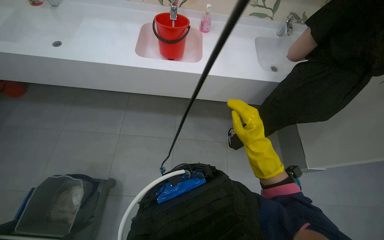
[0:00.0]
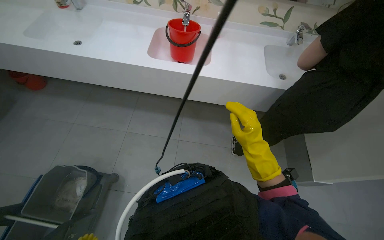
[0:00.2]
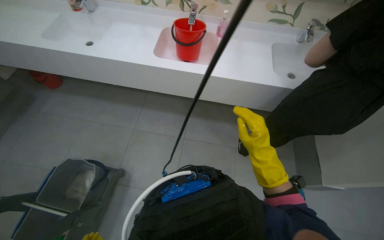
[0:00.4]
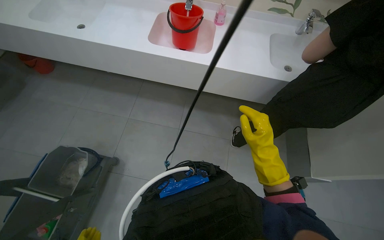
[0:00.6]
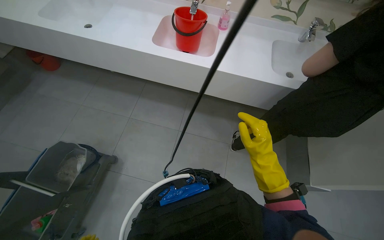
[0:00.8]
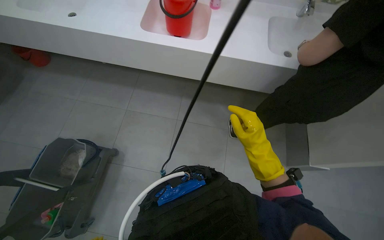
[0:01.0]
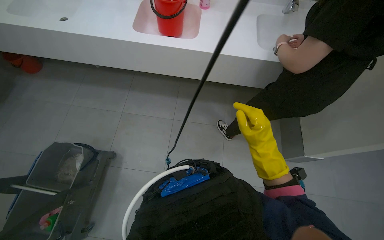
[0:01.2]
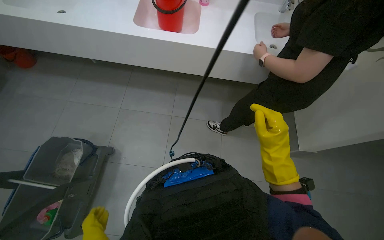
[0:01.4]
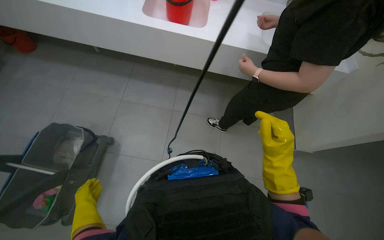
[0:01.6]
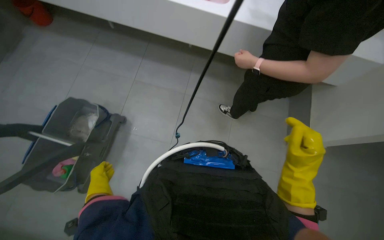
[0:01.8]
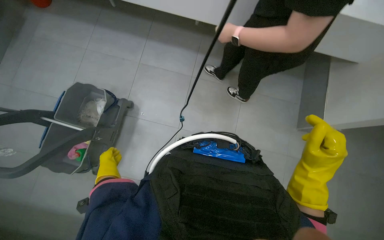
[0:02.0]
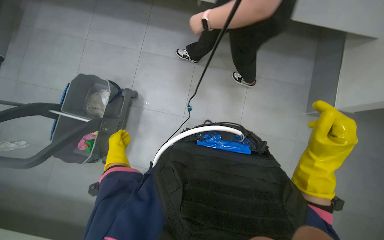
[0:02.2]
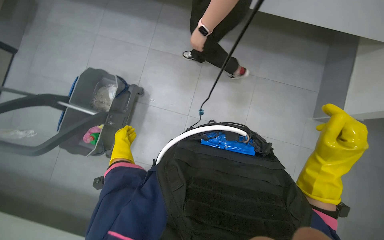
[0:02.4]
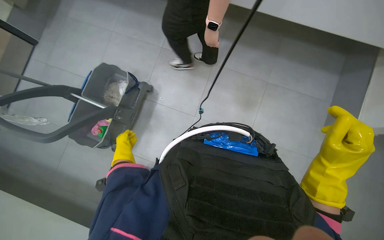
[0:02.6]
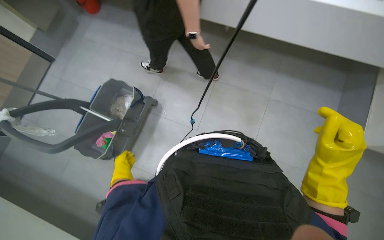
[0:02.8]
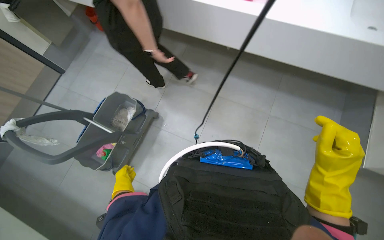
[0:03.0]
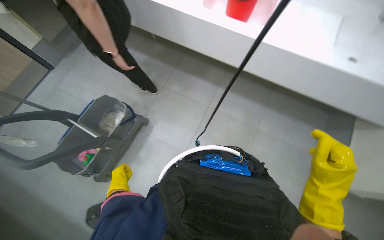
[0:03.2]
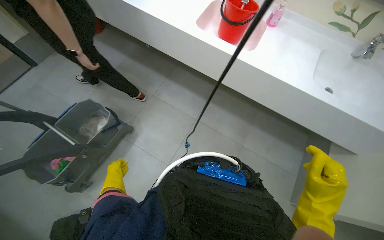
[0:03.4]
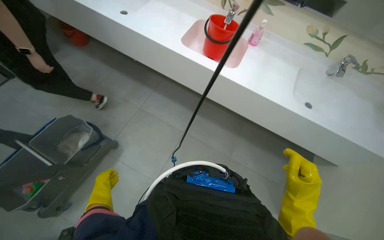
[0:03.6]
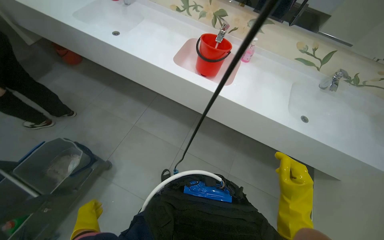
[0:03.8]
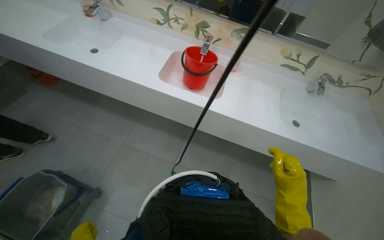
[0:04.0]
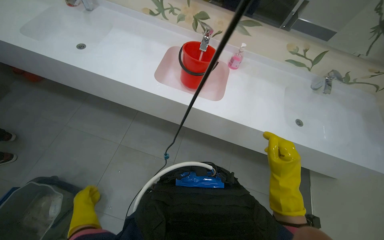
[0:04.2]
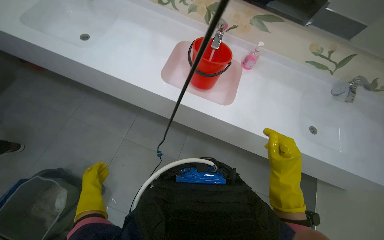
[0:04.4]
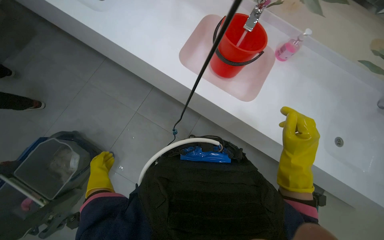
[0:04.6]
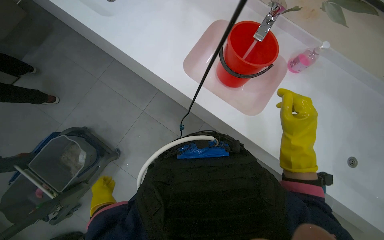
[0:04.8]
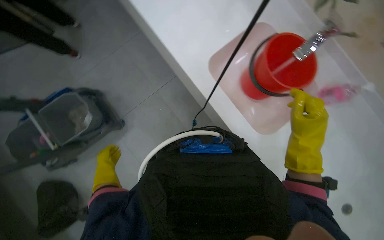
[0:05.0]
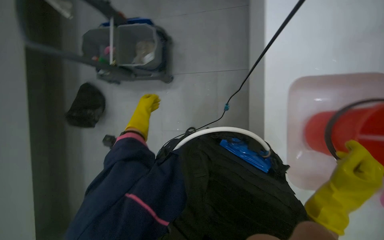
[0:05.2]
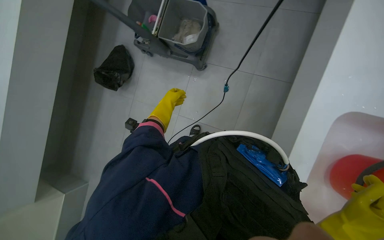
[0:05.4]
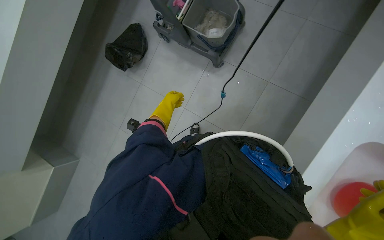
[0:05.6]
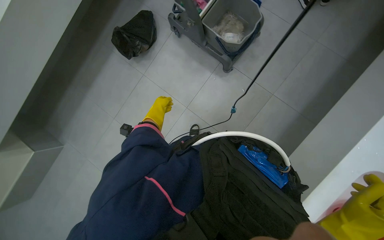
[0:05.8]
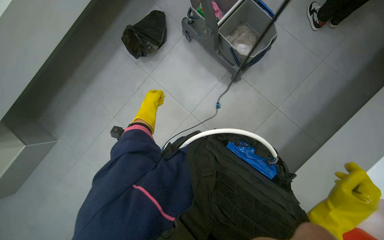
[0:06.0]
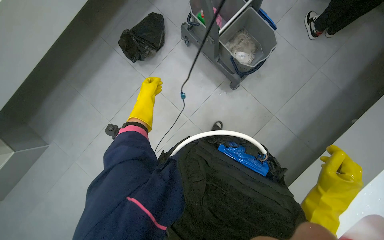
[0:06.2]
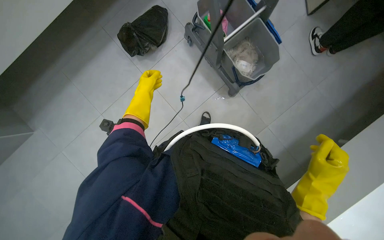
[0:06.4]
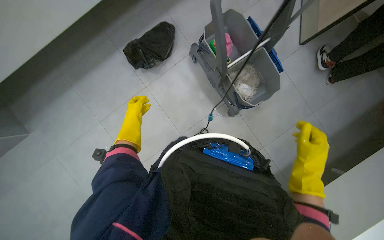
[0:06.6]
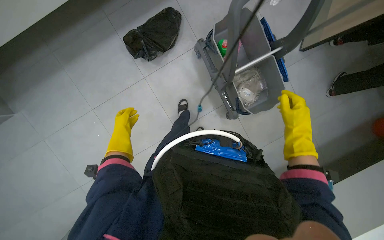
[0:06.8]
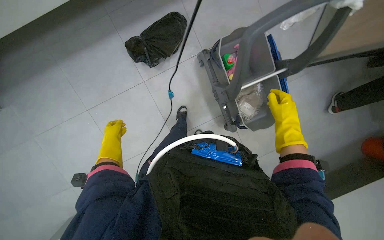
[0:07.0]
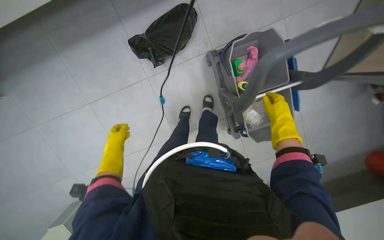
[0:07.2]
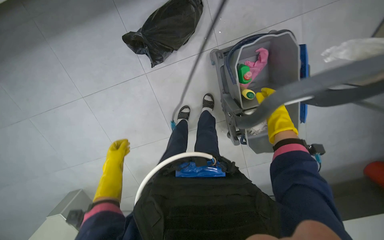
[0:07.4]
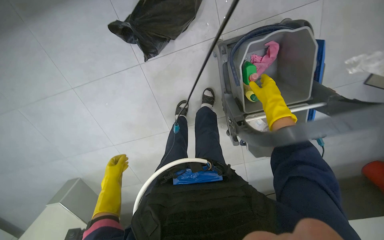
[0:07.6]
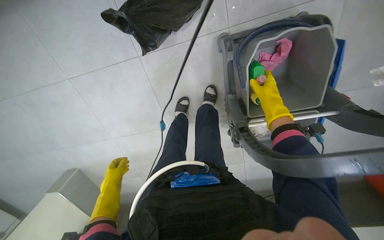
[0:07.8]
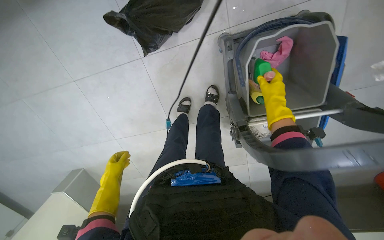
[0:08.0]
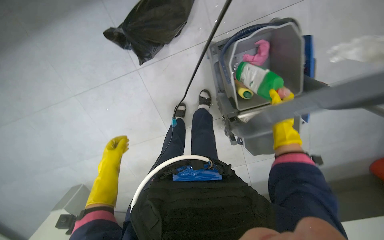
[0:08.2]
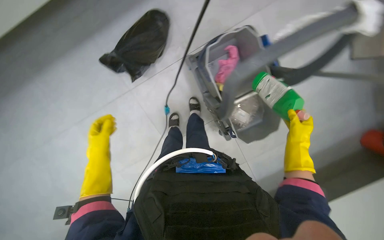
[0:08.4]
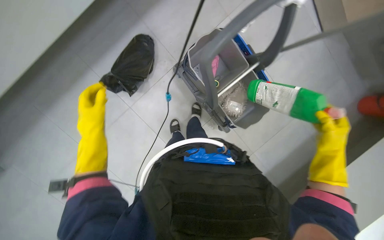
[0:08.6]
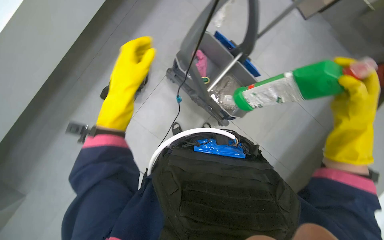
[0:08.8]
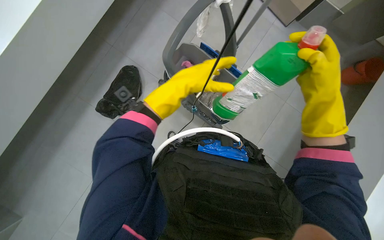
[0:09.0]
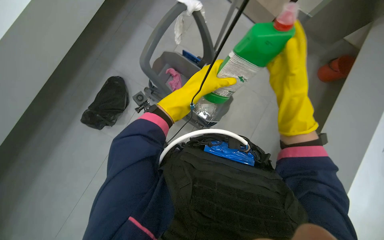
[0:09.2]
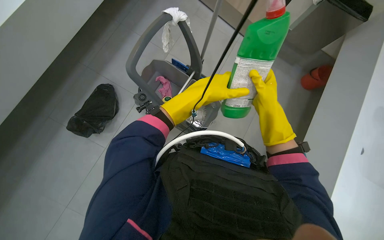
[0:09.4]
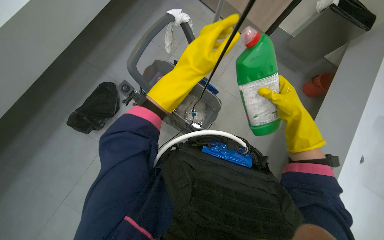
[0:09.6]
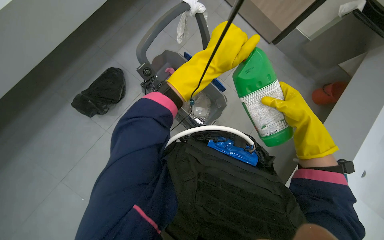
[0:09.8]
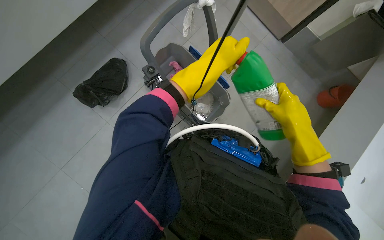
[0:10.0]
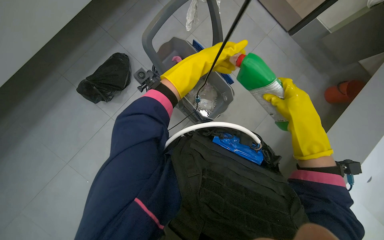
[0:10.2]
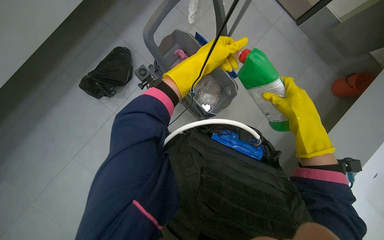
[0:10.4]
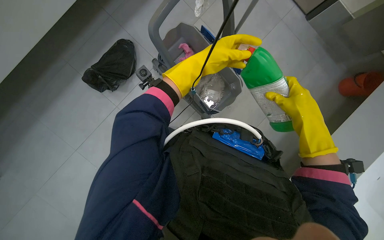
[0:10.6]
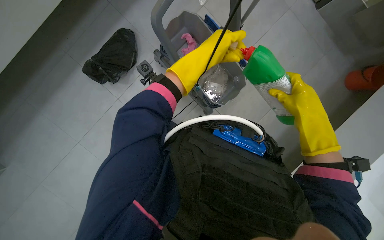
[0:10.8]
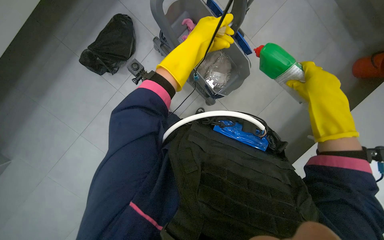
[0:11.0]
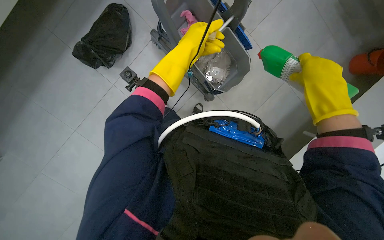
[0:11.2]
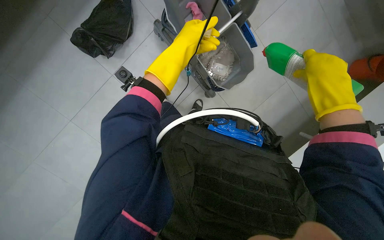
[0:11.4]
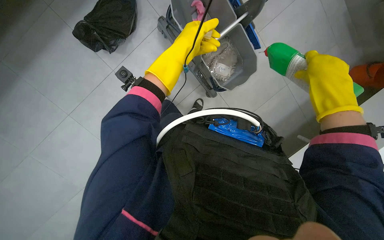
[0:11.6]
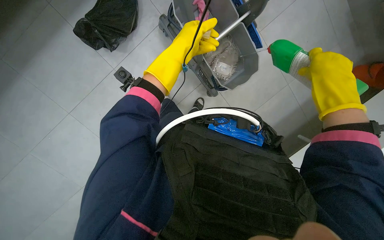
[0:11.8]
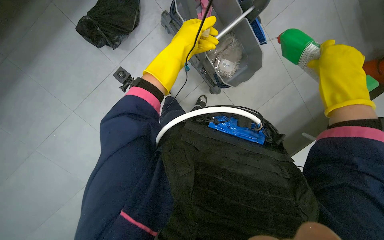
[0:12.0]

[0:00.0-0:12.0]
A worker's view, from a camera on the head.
Job: preparing cleaning supplies.
The whole recording: Preparing cleaning solution. The worker fills buckets with water and adds cleaning solutions to prepare for cleaning.
0:01.6 to 0:03.0: The wearer looks approximately 15 degrees further downward.
0:03.0 to 0:04.4: The camera is aimed about 20 degrees further to the right. The camera pitches upward, by about 15 degrees.
0:04.4 to 0:06.0: The head rotates about 110 degrees to the left. The camera pitches downward, by about 35 degrees.
0:09.0 to 0:10.4: The left hand heads farther from the camera, covering approximately 10 cm. The right hand goes farther from the camera and returns, about 10 cm each way.
0:10.4 to 0:12.0: The view tips downward by roughly 15 degrees. The left hand travels to the left by about 10 cm.

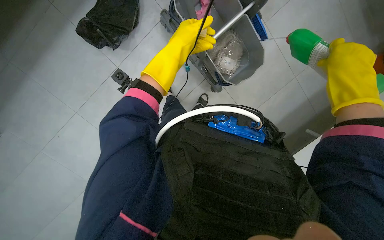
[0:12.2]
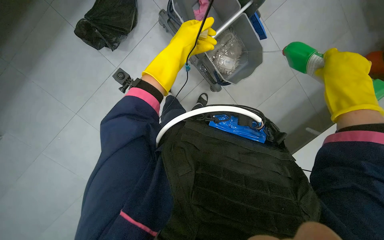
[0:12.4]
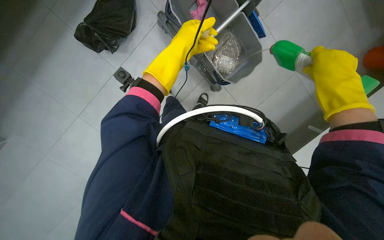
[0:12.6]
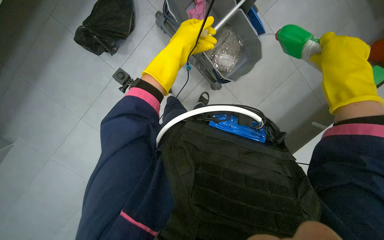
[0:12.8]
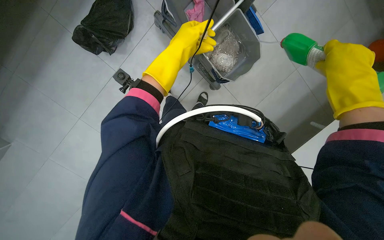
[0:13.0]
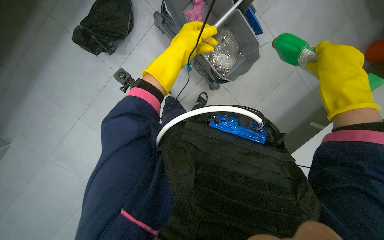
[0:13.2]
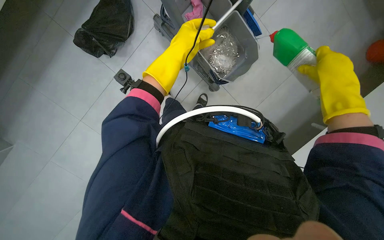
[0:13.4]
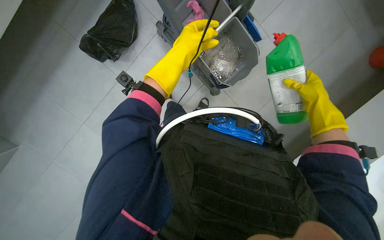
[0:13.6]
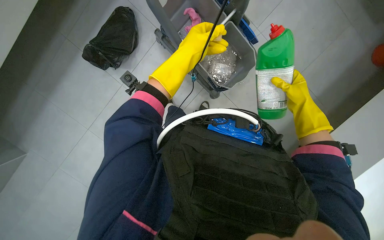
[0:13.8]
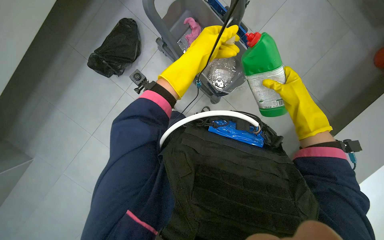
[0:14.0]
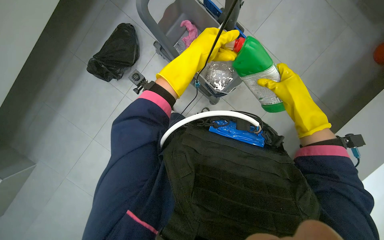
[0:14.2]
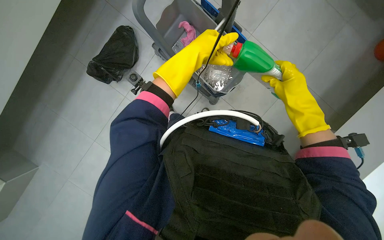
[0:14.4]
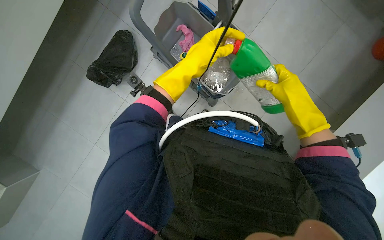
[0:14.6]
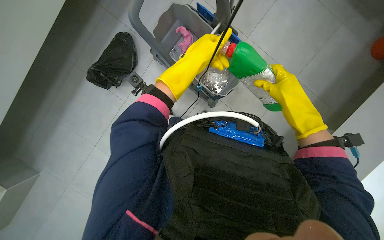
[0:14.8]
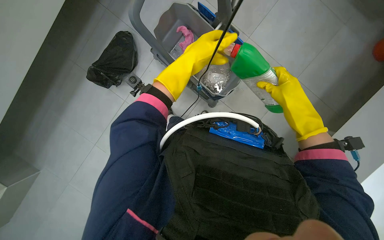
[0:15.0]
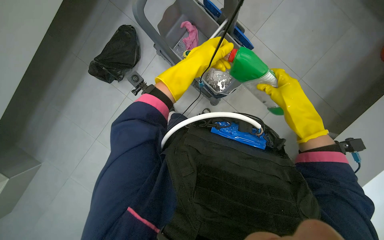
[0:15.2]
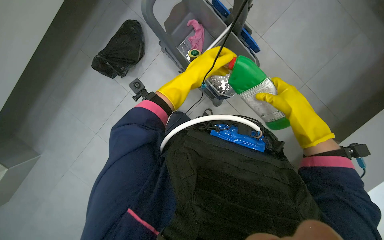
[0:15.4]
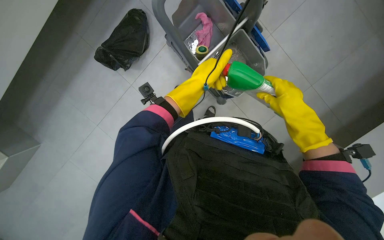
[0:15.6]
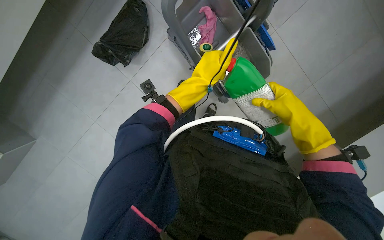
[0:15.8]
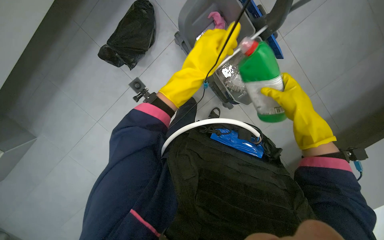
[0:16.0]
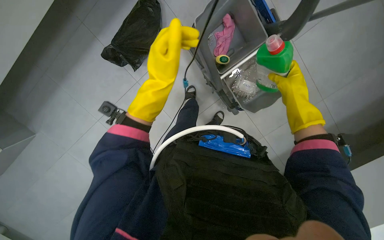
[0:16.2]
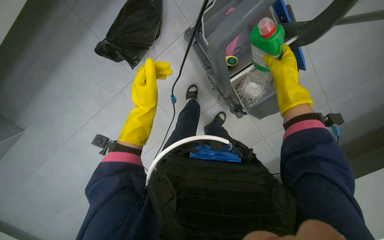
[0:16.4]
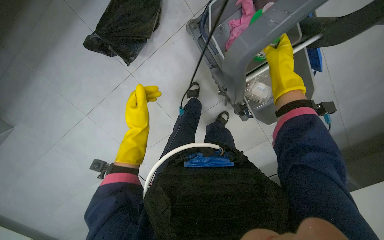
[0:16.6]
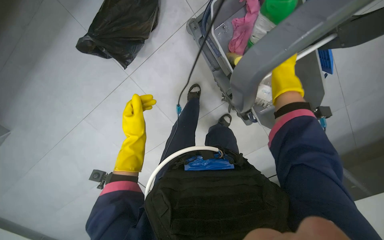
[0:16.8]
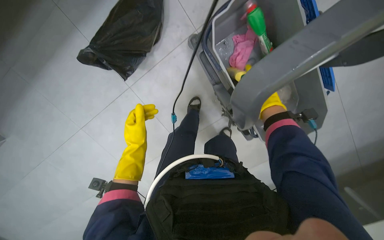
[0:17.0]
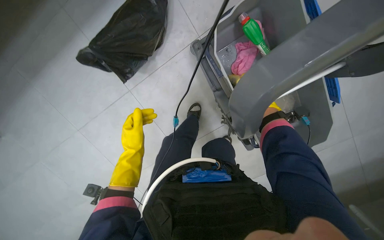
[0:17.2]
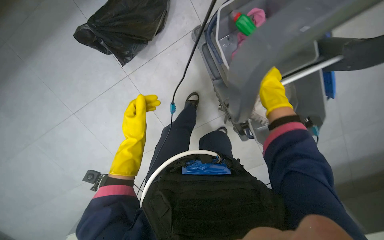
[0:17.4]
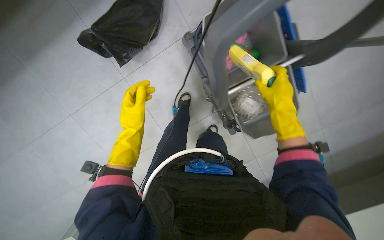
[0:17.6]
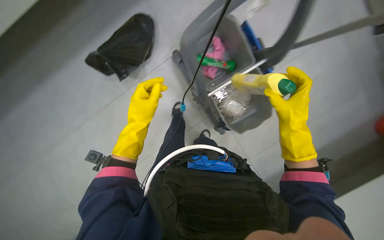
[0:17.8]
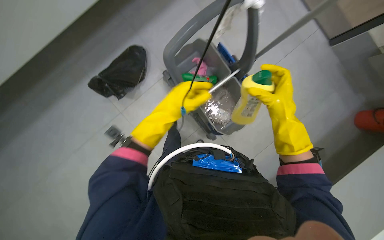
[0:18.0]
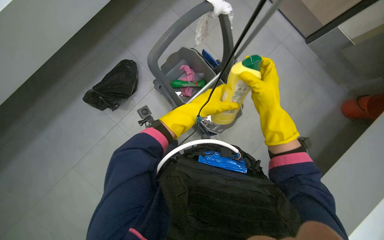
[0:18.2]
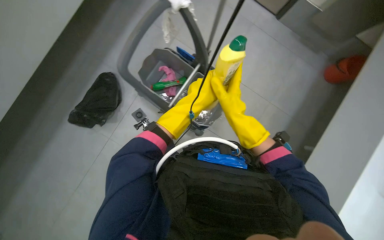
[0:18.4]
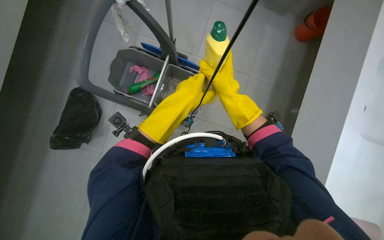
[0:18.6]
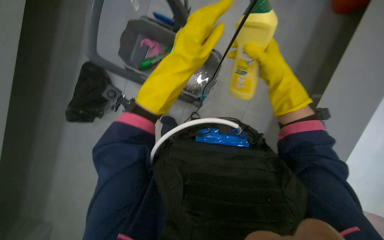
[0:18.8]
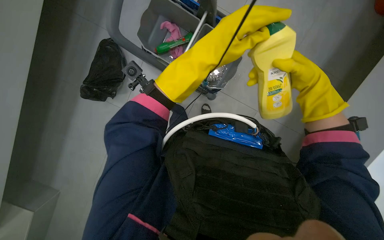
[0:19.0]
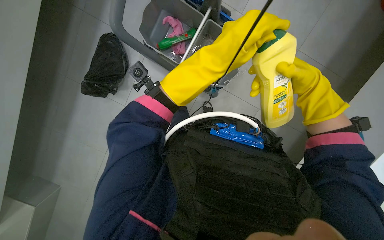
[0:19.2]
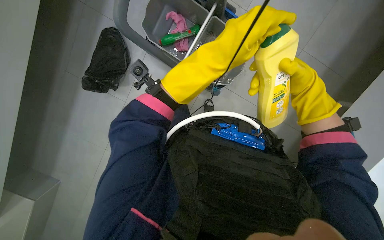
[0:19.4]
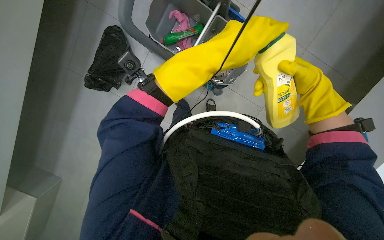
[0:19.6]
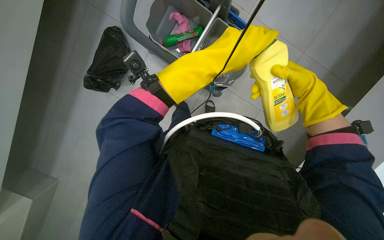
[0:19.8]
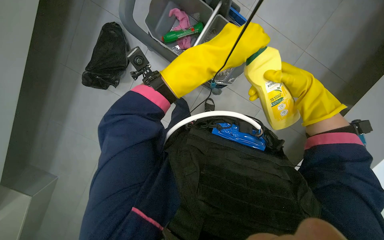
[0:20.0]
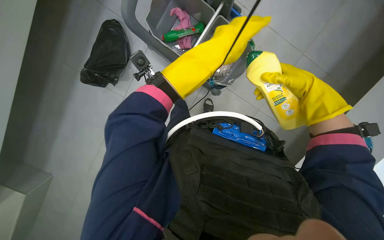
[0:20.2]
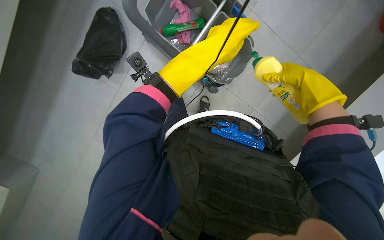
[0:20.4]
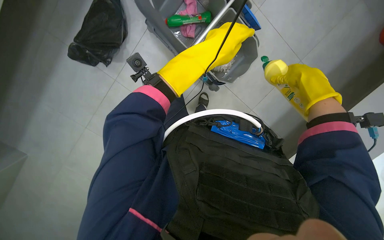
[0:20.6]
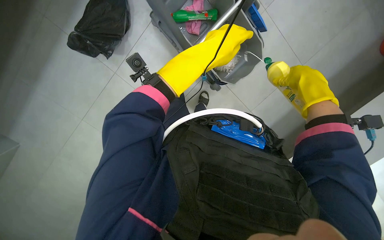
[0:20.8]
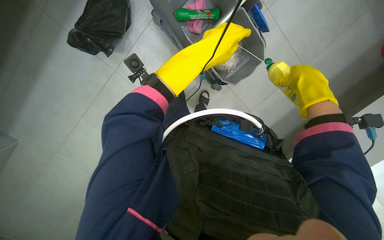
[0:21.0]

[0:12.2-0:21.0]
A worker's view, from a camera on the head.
Job: preparing cleaning supplies.
The whole recording: Preparing cleaning solution. The worker fills buckets with water and adds cleaning solutions to prepare for cleaning.
0:12.2 to 0:13.6: The right hand goes approximately 15 cm farther from the camera.
0:13.6 to 0:15.2: The right hand shifts some 10 cm to the left.
0:15.2 to 0:16.6: The left hand heads to the left, down the picture and farther from the camera, covering roughly 30 cm. Meanwhile the right hand travels up the picture by about 20 cm.
0:16.6 to 0:18.0: The left hand moves to the right and up the picture, about 20 cm.
0:18.0 to 0:19.6: The view tilts about 20 degrees downward.
0:19.6 to 0:21.0: The hands work in one place, with small movements.
